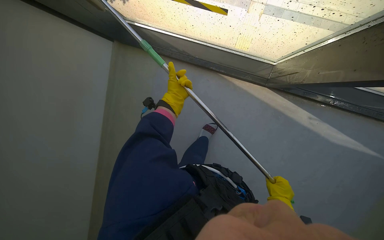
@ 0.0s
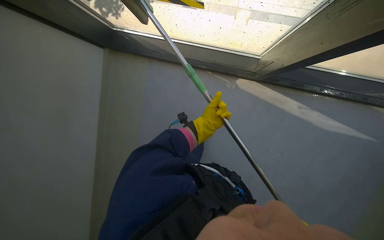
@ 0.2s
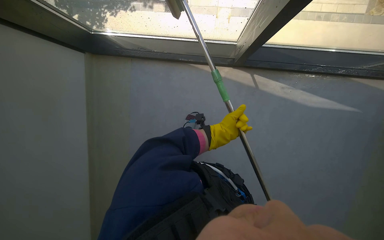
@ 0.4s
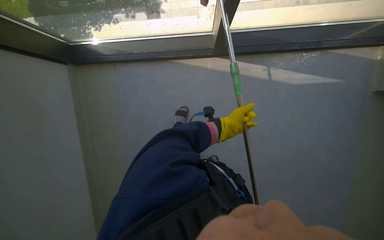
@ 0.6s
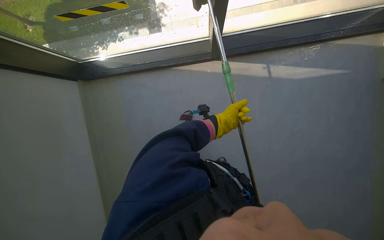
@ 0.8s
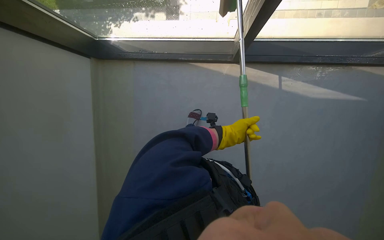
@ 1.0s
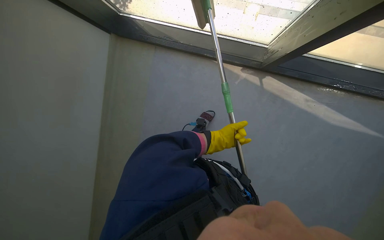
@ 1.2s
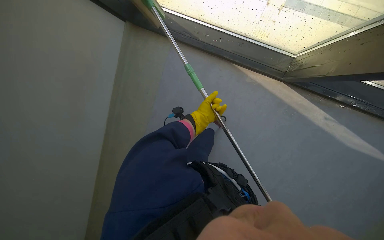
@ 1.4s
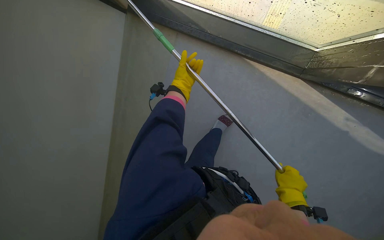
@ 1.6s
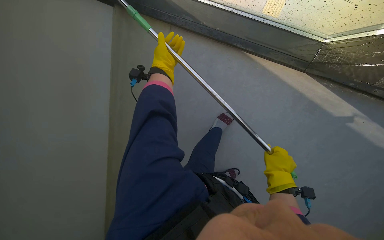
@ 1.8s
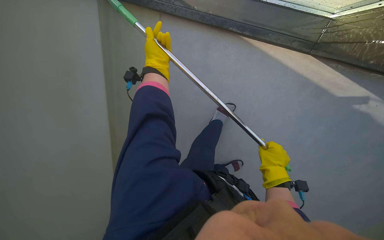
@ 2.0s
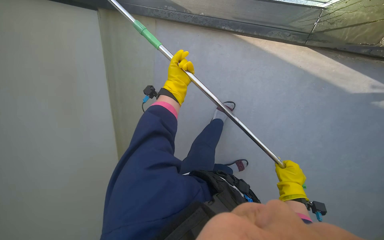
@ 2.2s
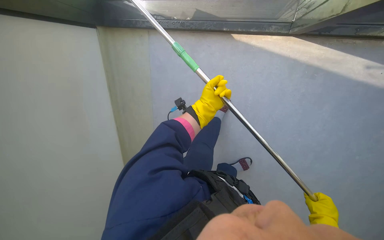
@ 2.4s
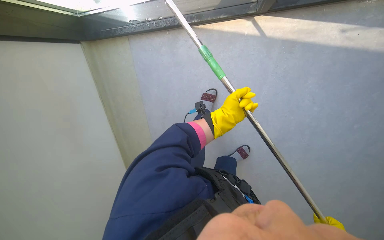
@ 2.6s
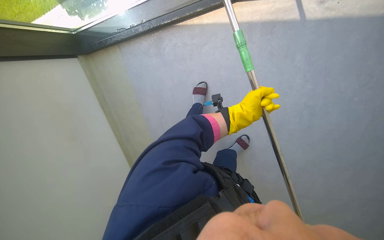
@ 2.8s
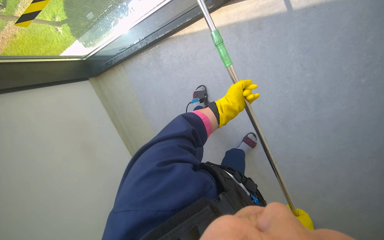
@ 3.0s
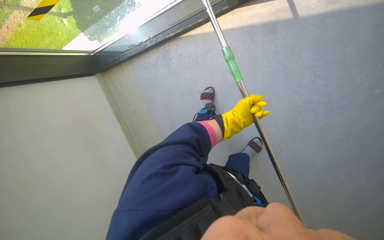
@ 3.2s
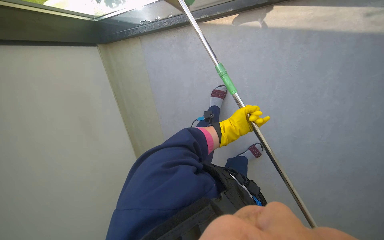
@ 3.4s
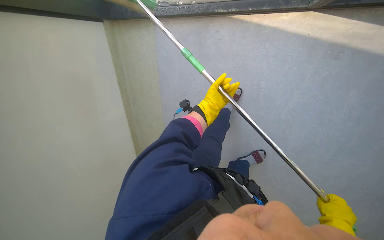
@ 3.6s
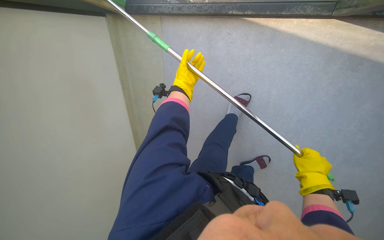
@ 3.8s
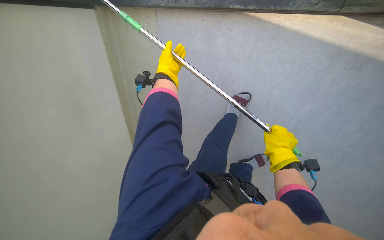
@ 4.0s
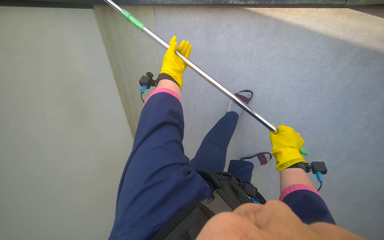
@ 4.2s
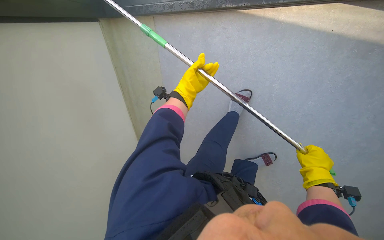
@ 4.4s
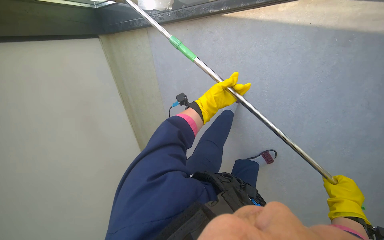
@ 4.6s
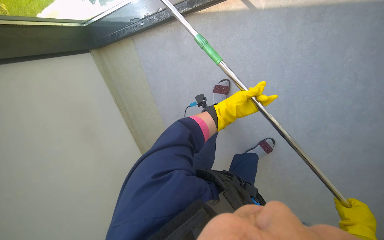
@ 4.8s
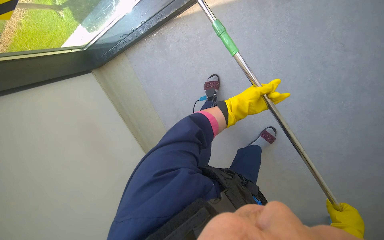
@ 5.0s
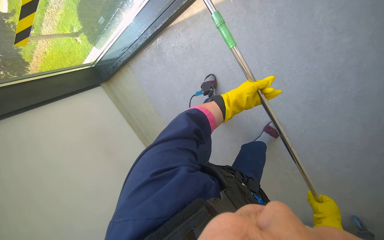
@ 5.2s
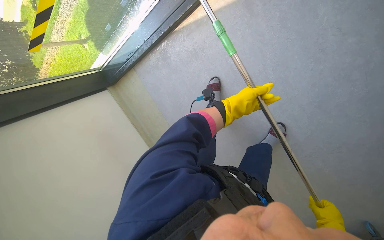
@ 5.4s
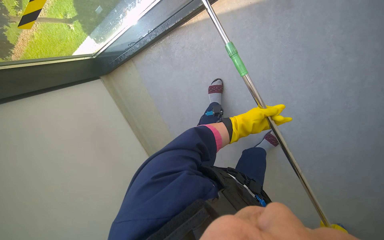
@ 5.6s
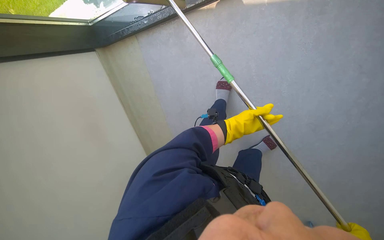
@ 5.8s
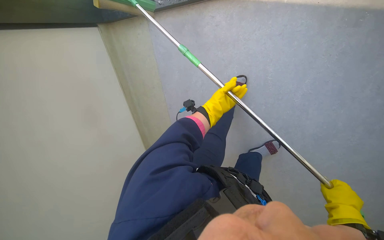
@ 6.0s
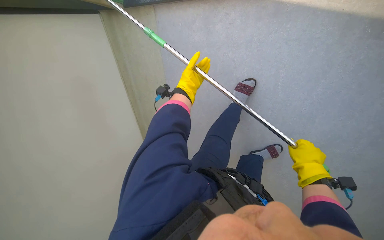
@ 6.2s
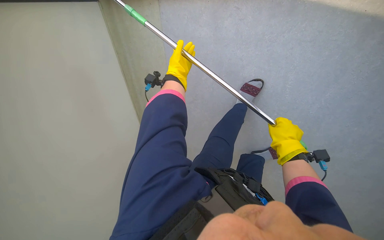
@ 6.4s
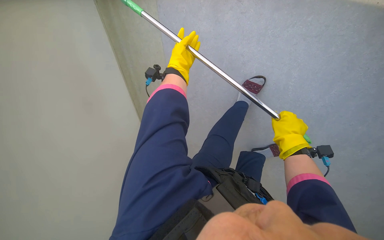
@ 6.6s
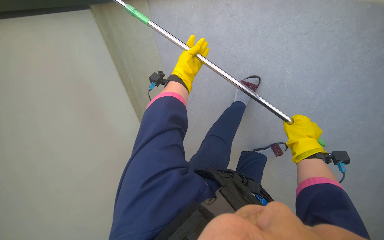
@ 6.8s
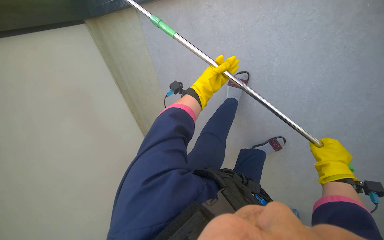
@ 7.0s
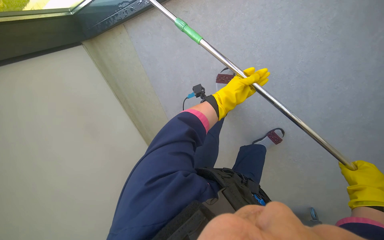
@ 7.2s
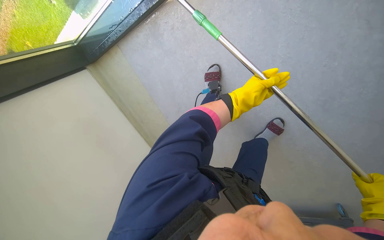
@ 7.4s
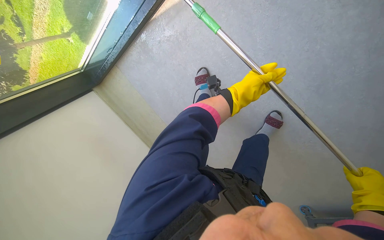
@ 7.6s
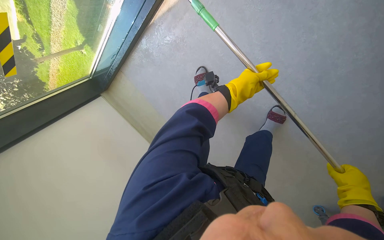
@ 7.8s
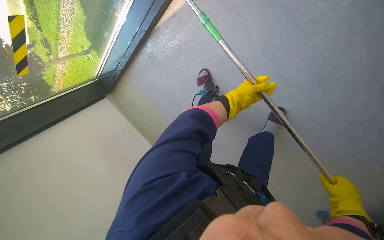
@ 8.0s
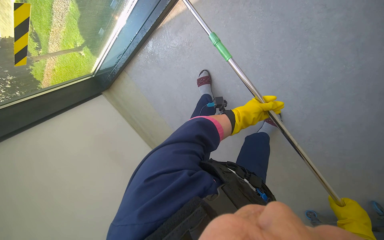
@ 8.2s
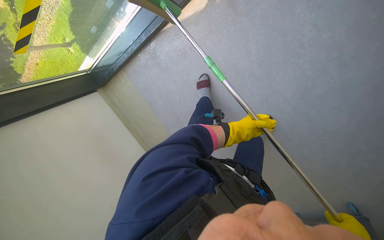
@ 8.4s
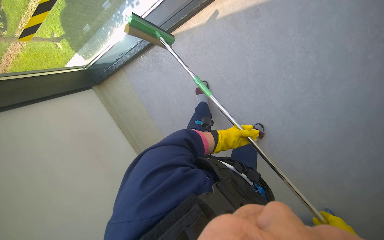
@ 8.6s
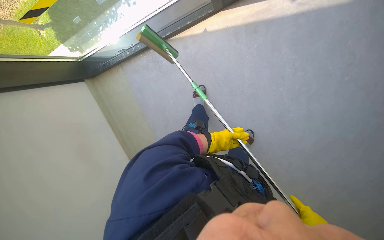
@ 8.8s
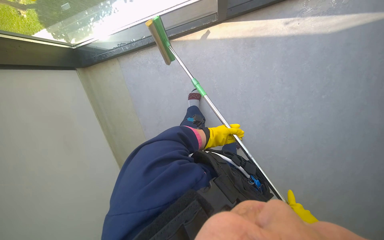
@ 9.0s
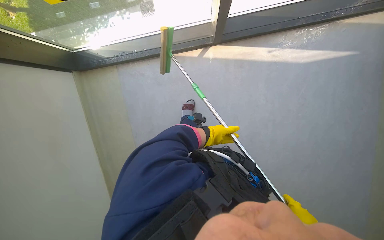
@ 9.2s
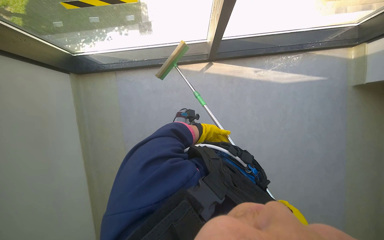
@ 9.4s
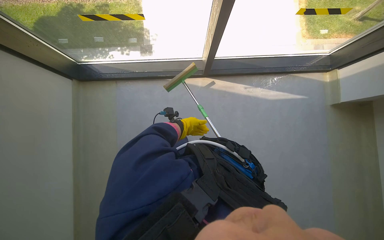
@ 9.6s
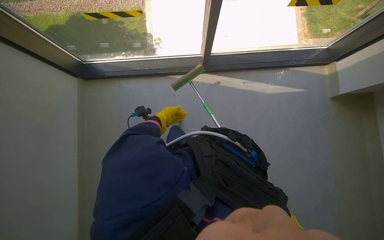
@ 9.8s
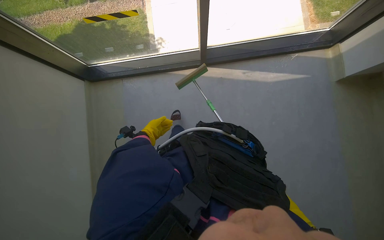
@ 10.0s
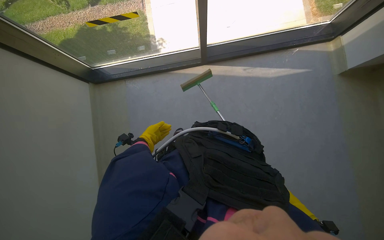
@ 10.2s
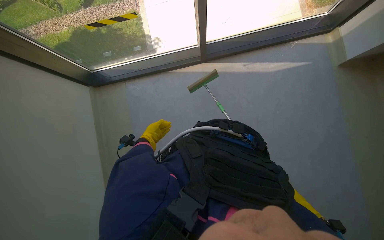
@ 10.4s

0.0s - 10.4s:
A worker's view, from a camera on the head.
Job: cleaning windows.
The whole recording: Cleaning window with squeegee. The worker uses a long-handled squeegee to clean a large window.
1.4s - 3.0s: The camera is carried some 50 cm. The view swings approximately 20 degrees to the left. The scene turns about 35 degrees counterclockwise in the picture.
3.0s - 4.4s: The camera is carried about 50 cm. The view tilts some 15 degrees downward.
7.4s - 9.0s: The view tilts approximately 15 degrees upward.
9.0s - 10.4s: The view tilts some 20 degrees upward.

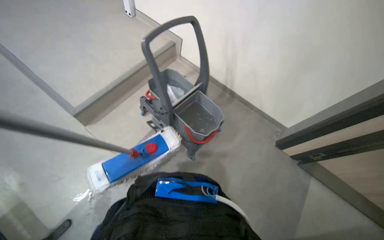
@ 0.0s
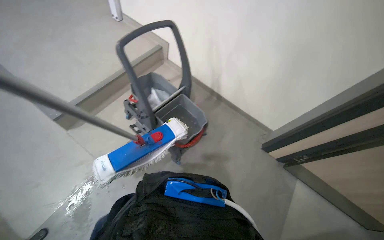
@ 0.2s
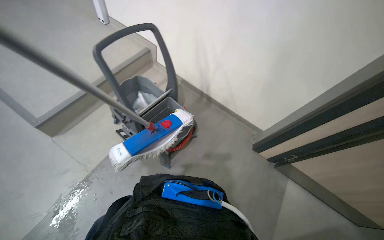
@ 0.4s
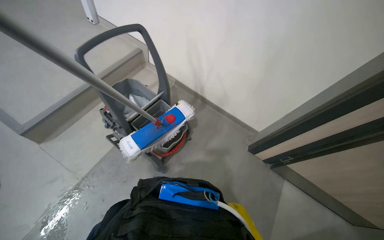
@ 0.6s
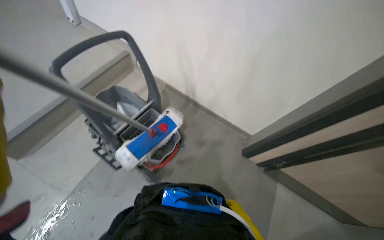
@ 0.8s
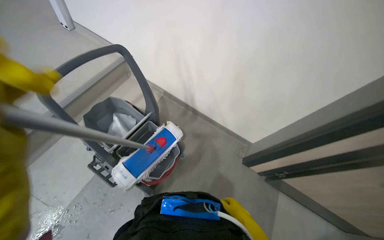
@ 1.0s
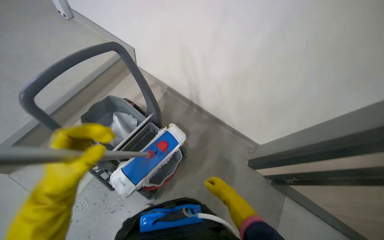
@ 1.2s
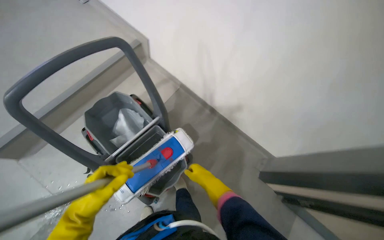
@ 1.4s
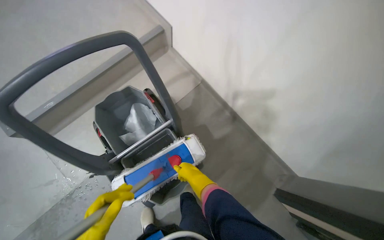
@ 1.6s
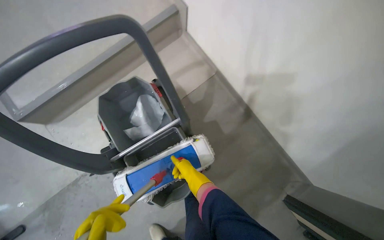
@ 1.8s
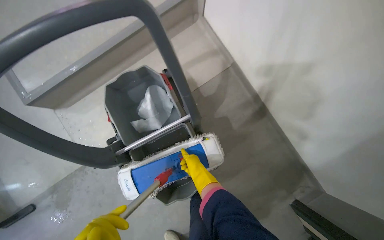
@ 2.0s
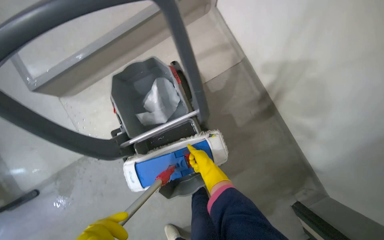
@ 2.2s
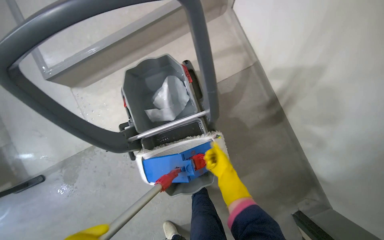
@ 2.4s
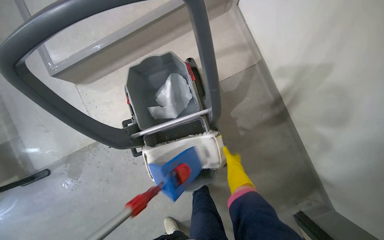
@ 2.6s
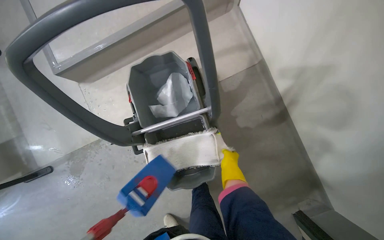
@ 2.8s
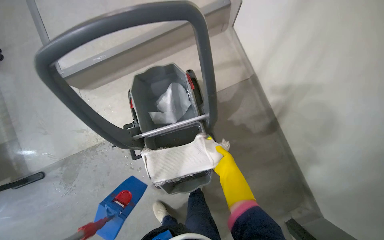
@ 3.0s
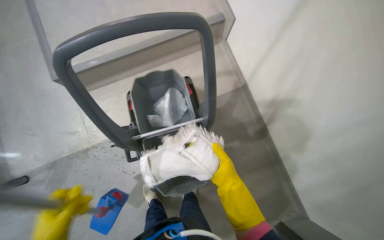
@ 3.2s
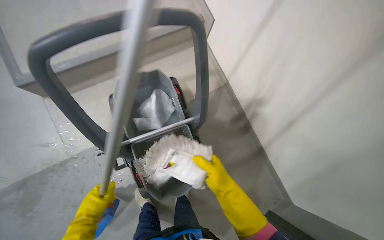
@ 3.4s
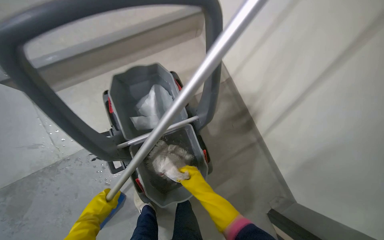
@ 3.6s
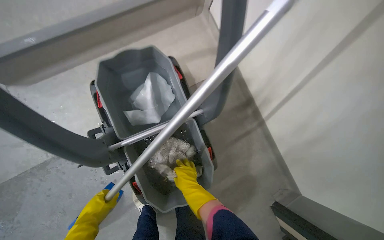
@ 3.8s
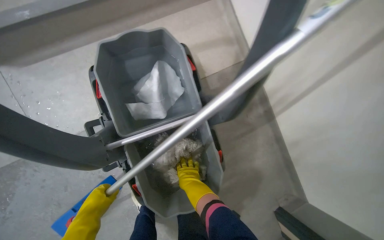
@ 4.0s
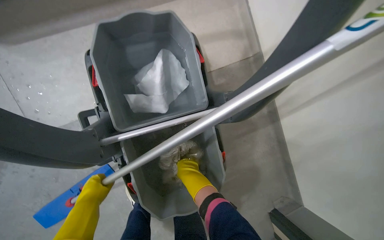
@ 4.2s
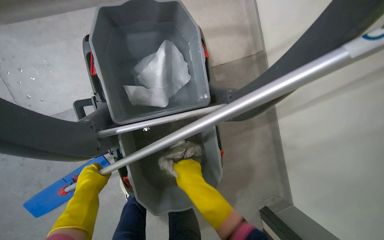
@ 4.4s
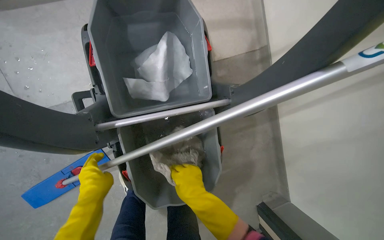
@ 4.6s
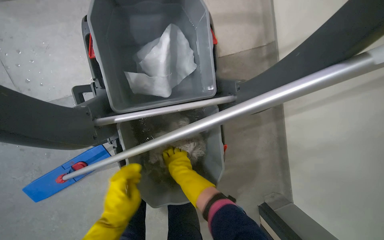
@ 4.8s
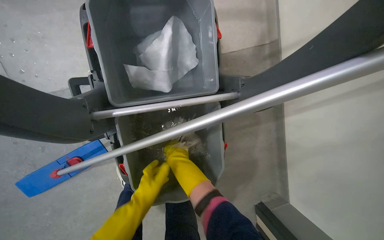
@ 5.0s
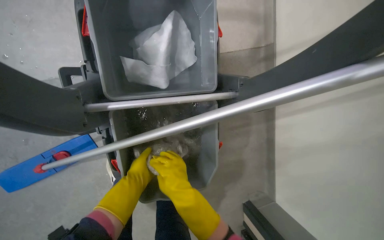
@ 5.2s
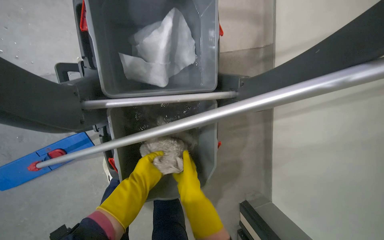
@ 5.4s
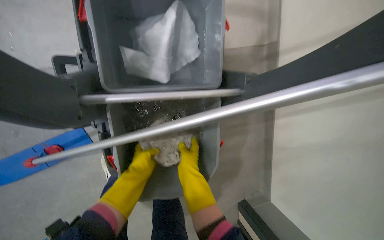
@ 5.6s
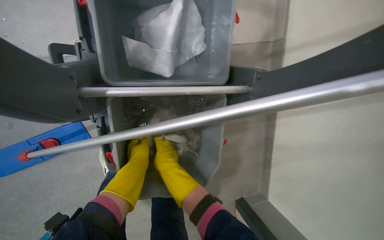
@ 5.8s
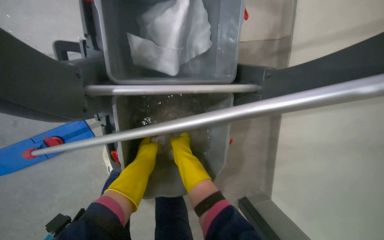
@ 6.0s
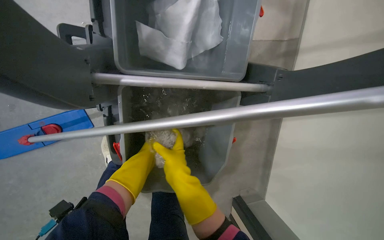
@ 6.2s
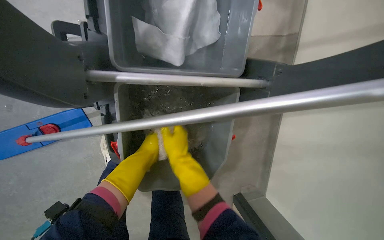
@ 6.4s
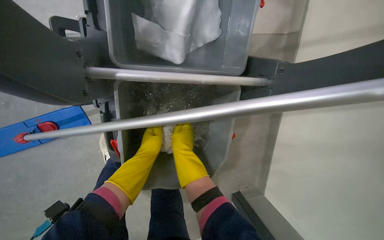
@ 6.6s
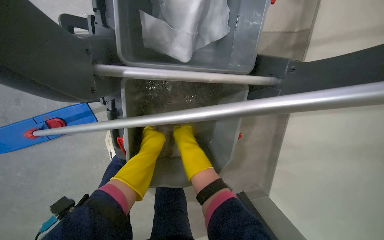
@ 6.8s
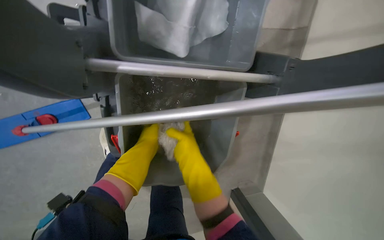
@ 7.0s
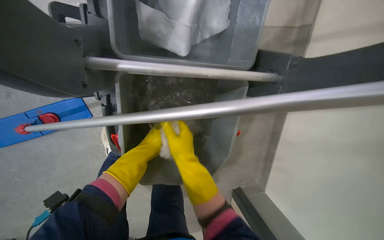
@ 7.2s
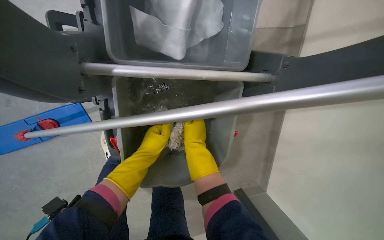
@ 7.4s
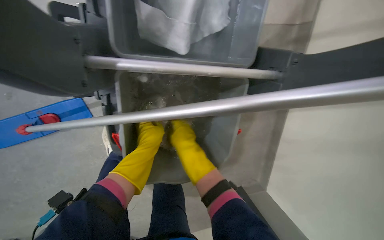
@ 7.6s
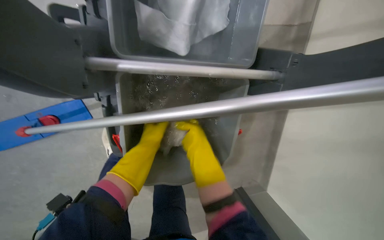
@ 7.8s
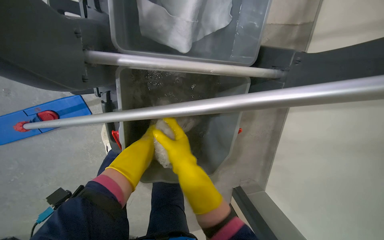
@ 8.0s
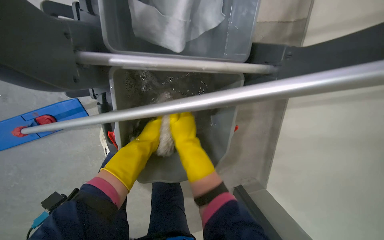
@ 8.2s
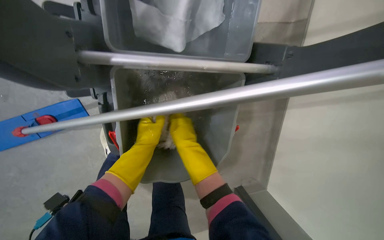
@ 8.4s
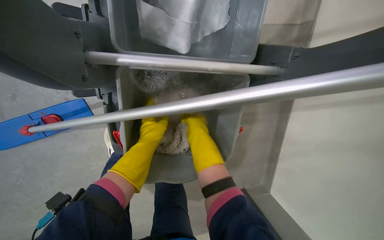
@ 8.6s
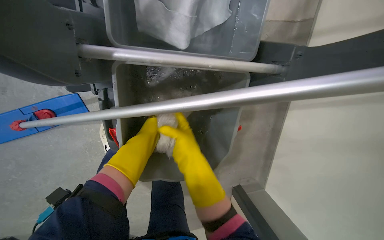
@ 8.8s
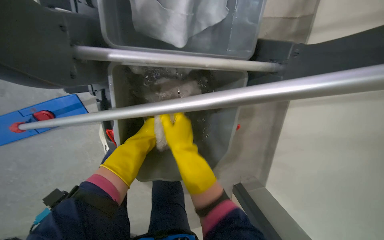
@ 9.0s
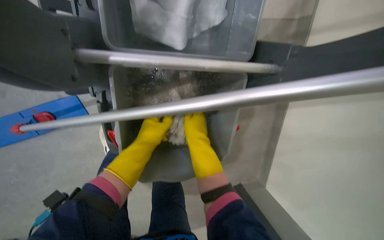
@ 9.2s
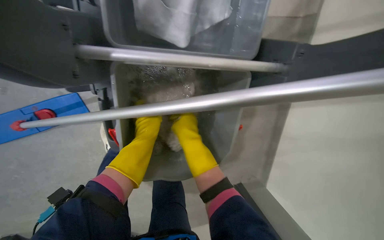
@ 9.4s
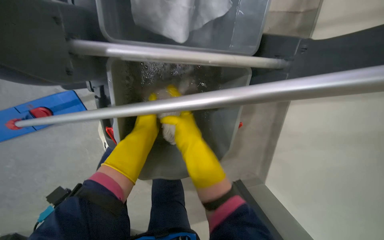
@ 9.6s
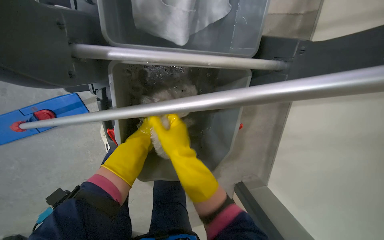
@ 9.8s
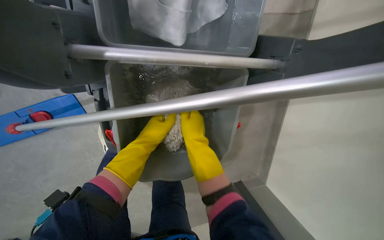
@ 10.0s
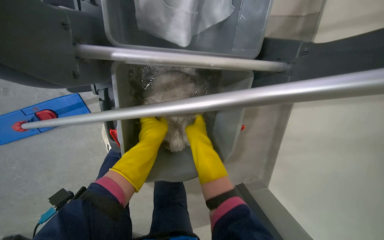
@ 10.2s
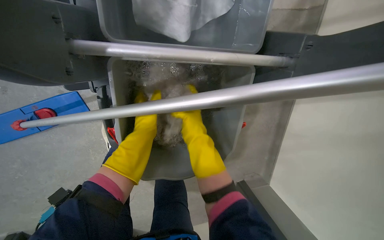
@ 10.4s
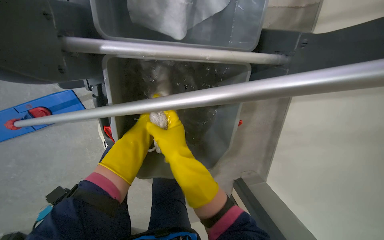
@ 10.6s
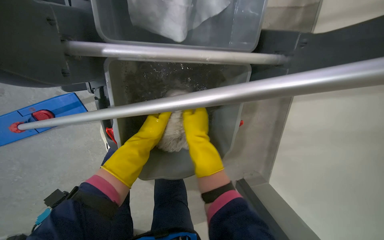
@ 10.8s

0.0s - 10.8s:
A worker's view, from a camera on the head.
Job: preparing cleaning supplies.
The whole recording: Washing and wringing mop head. The worker washes and wrings out the mop head in a bucket on a cleaning cart.
0.0s - 1.6s: The camera is carried roughly 50 cm.
3.0s - 4.6s: The view pans to the right by some 15 degrees. The right hand shifts approximately 15 cm to the left.
6.2s - 7.8s: The right hand moves roughly 15 cm farther from the camera and comes back.
7.8s - 9.2s: The hands make small movements and keep their place.
9.2s - 10.8s: The right hand moves nearer and farther over roughly 10 cm, changing direction 3 times.
